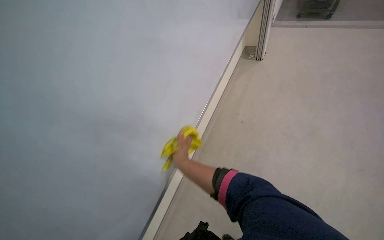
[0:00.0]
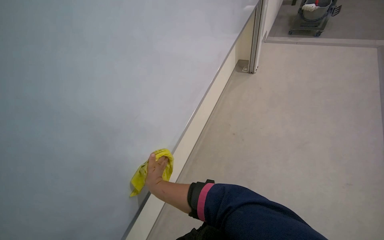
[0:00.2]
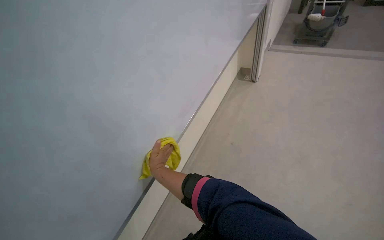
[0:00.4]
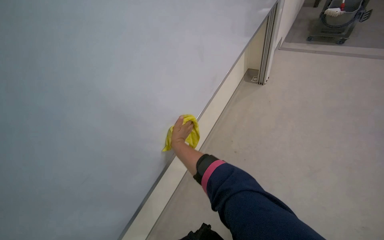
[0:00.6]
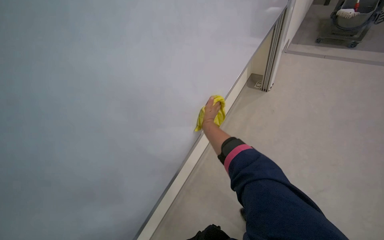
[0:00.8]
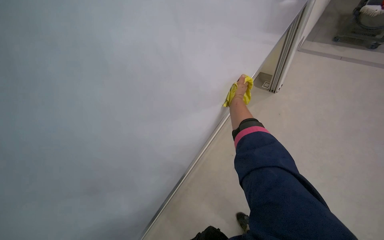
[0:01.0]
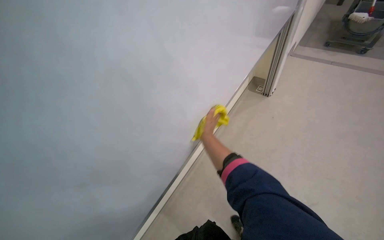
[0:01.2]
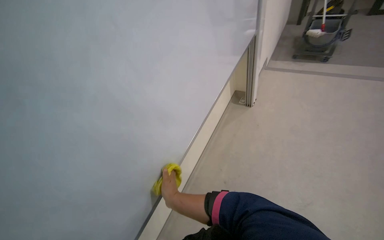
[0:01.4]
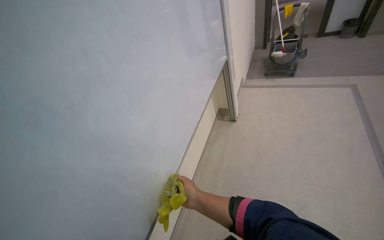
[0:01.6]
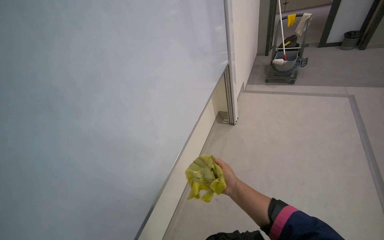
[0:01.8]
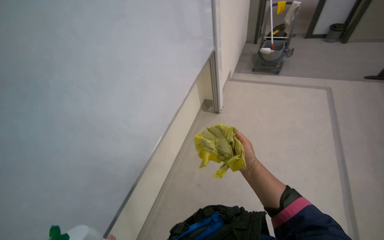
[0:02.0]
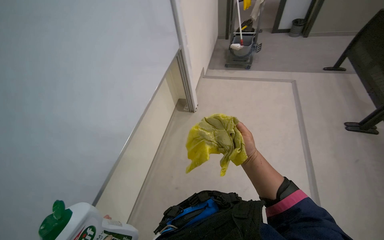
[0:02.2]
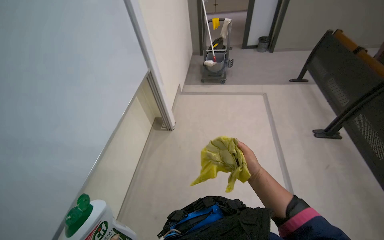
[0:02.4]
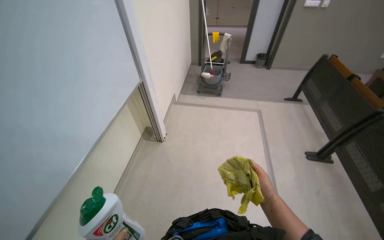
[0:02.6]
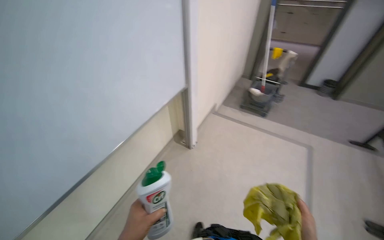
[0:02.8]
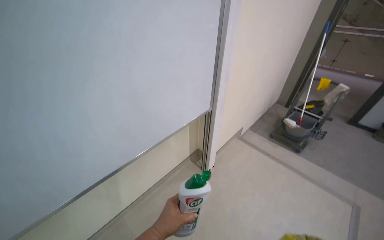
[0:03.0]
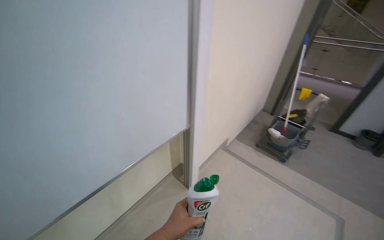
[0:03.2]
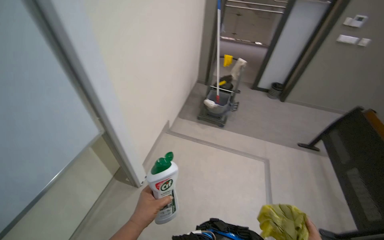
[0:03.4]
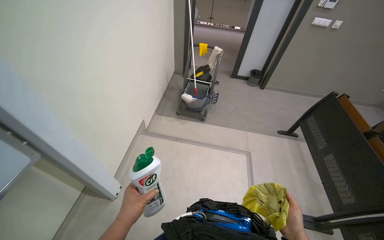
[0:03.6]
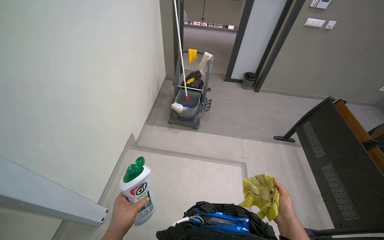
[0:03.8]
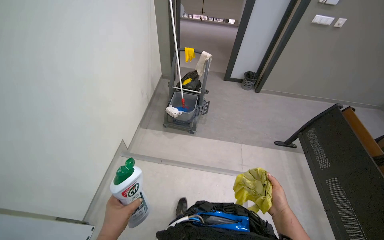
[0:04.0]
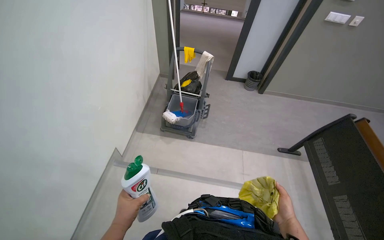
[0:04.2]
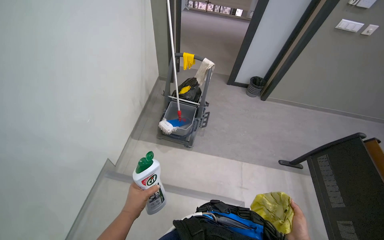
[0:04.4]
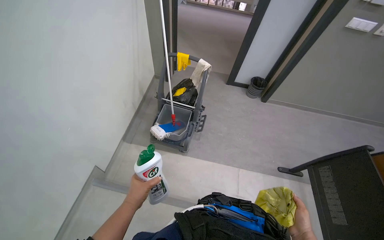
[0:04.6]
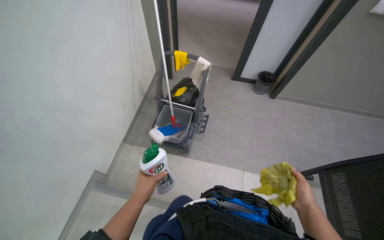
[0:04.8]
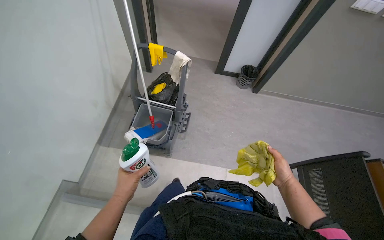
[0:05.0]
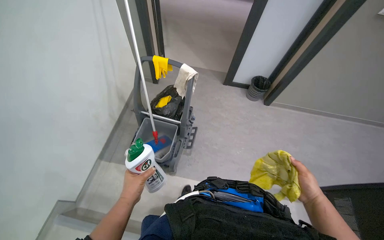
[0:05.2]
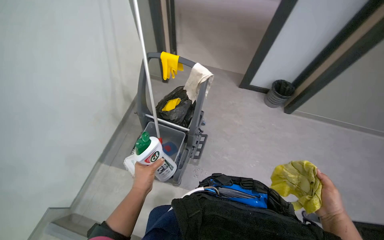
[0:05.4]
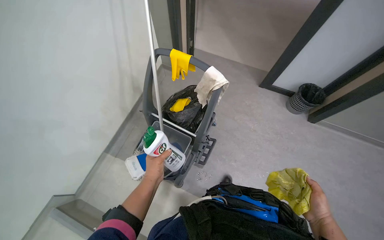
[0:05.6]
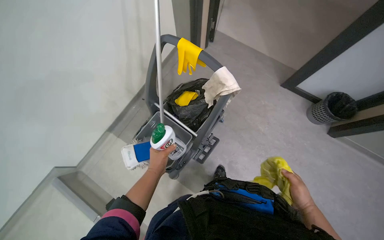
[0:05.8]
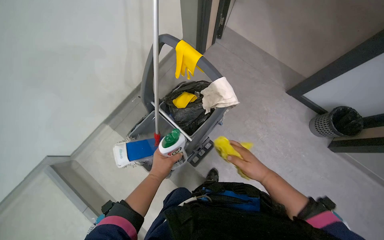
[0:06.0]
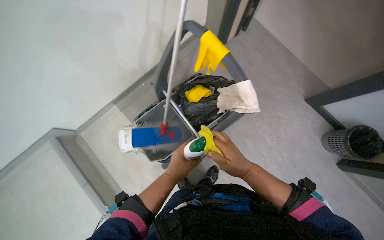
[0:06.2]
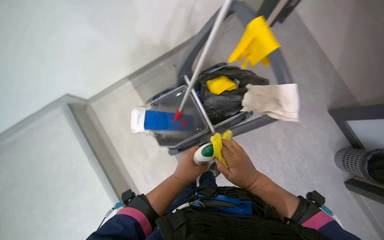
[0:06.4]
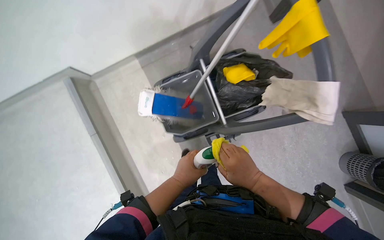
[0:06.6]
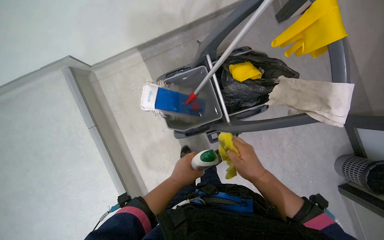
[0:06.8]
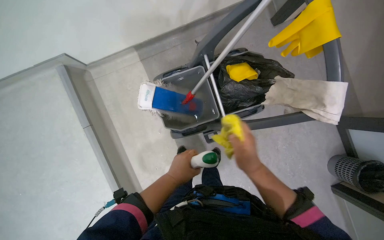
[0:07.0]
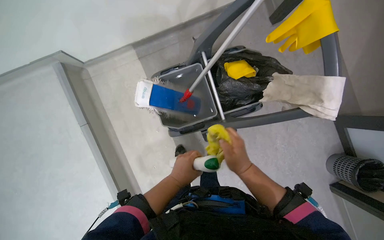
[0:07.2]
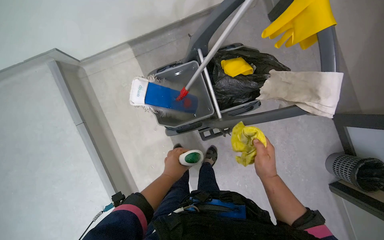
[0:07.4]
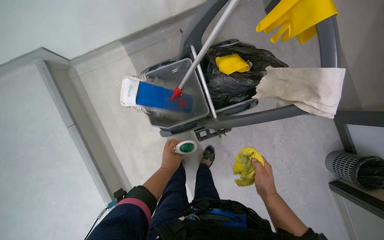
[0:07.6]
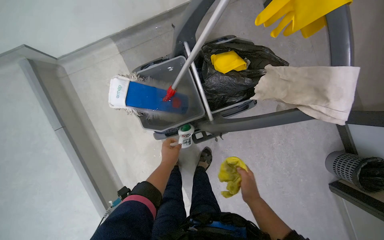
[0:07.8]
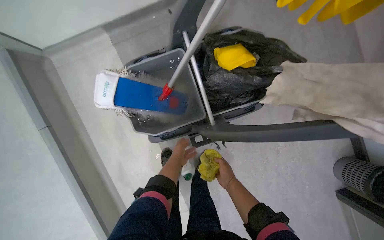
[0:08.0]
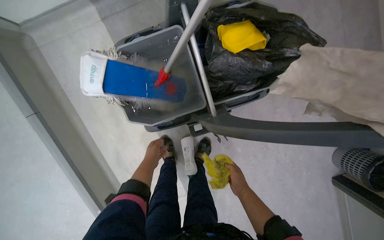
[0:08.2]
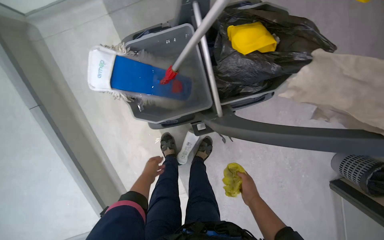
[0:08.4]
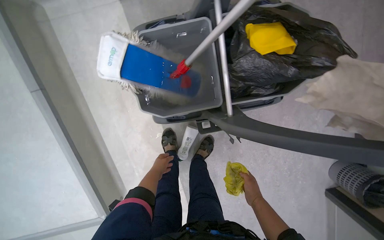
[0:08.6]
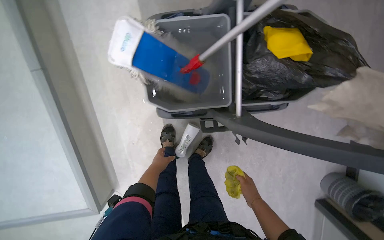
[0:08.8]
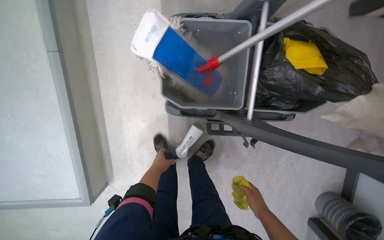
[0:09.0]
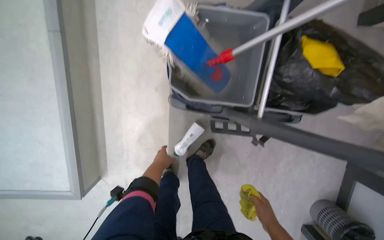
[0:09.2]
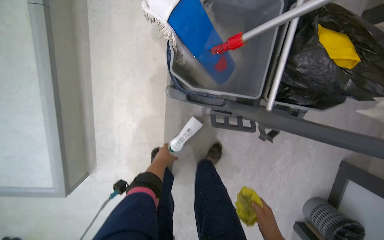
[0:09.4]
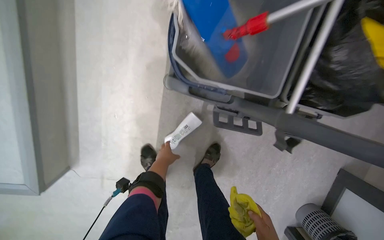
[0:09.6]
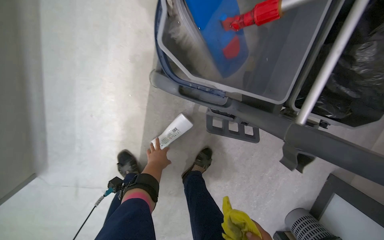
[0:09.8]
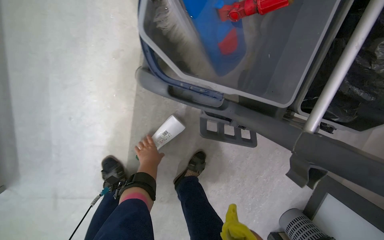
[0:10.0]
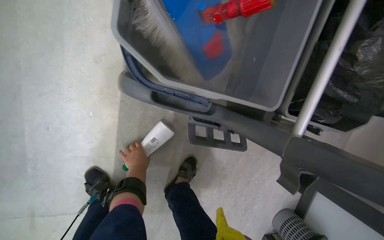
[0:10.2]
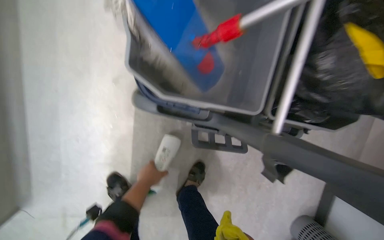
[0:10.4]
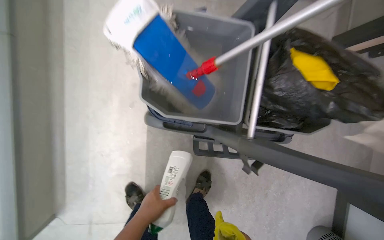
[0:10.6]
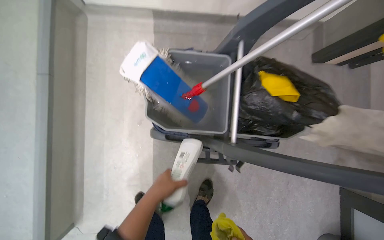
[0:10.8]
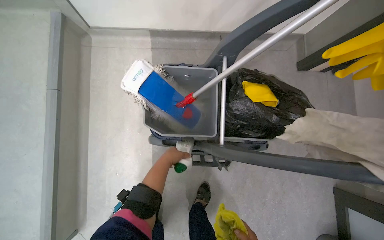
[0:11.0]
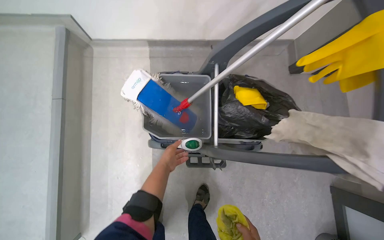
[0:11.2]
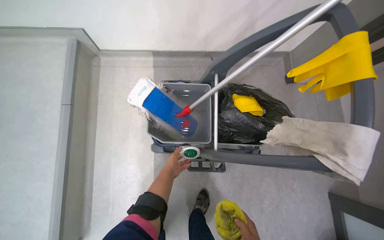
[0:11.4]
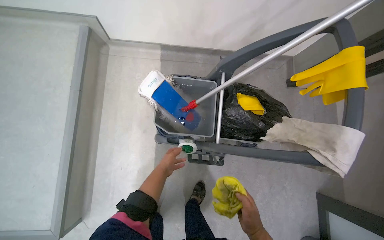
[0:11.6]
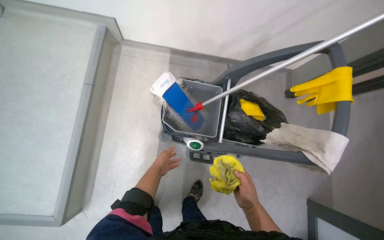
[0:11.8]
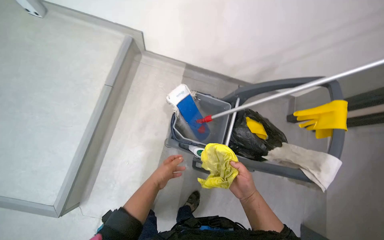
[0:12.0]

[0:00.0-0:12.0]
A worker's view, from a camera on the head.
Job: wiping surfaces.
The whole recording: Cleaning whiteboard. The worker prepares cleaning supplies and wipes the whiteboard with a cloth and cleaner.
0:01.6 to 0:03.0: The camera travels some 60 cm. Everything in view rotates approximately 25 degrees clockwise.
0:03.0 to 0:04.4: The wearer moves approximately 1.5 m. The head rotates about 35 degrees to the right. The view tips downward by some 20 degrees.
0:04.4 to 0:06.0: The wearer moves approximately 80 cm. The head rotates roughly 25 degrees to the left.
0:06.0 to 0:07.6: The wearer looks about 15 degrees further downward. Everything in view rotates about 25 degrees clockwise.
0:07.6 to 0:09.0: The right hand is displaced farther from the camera by some 20 cm.
0:10.4 to 0:12.0: The camera travels roughly 60 cm. The view tips upward by roughly 25 degrees.

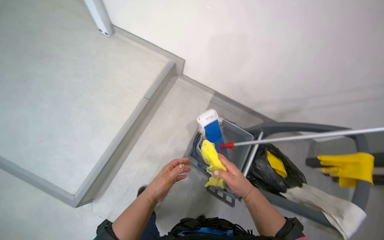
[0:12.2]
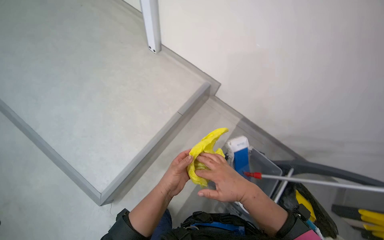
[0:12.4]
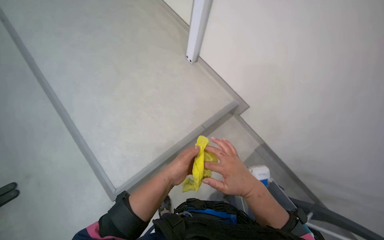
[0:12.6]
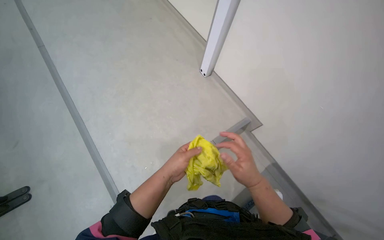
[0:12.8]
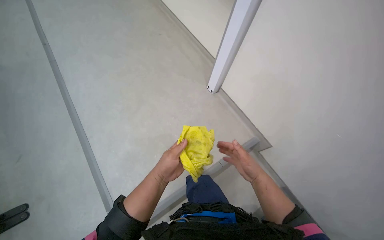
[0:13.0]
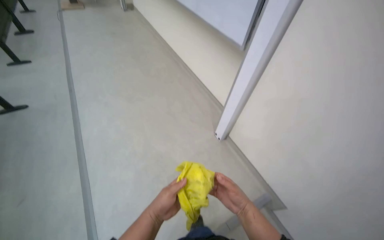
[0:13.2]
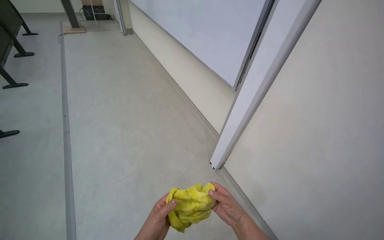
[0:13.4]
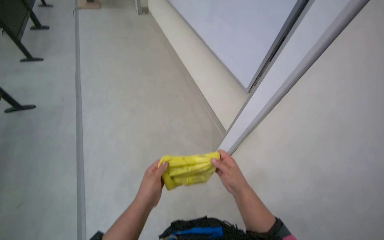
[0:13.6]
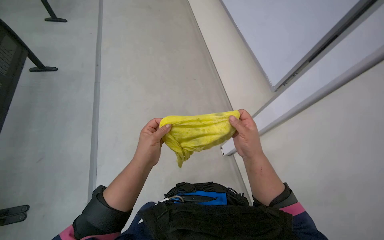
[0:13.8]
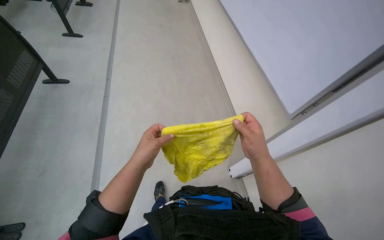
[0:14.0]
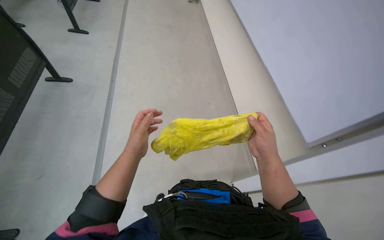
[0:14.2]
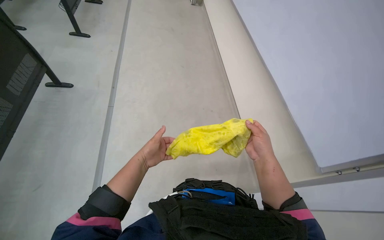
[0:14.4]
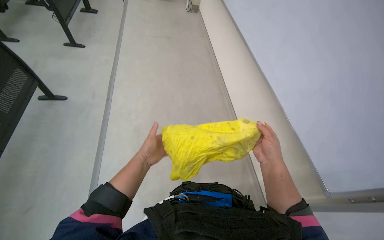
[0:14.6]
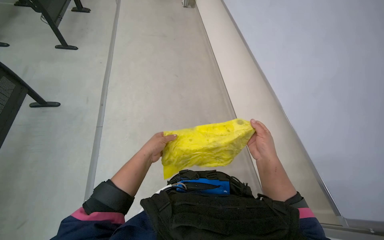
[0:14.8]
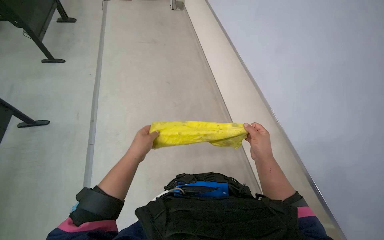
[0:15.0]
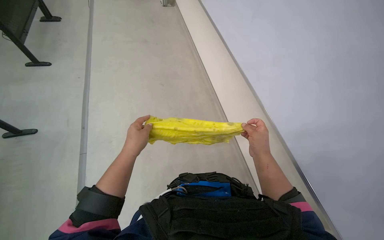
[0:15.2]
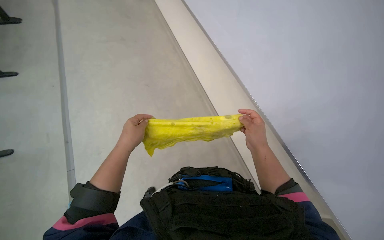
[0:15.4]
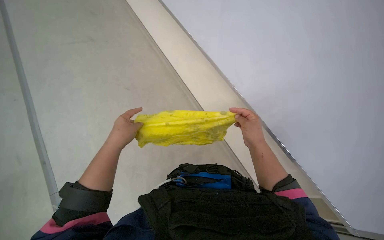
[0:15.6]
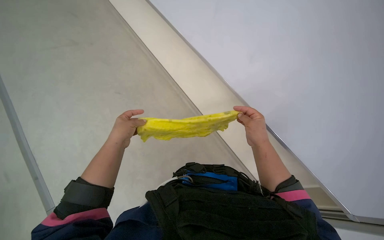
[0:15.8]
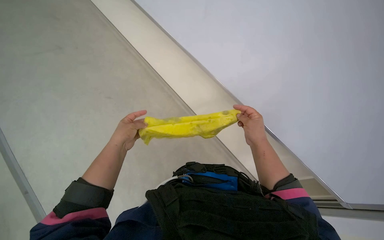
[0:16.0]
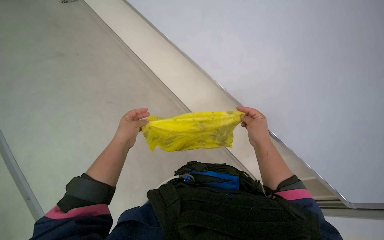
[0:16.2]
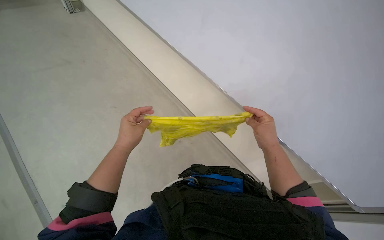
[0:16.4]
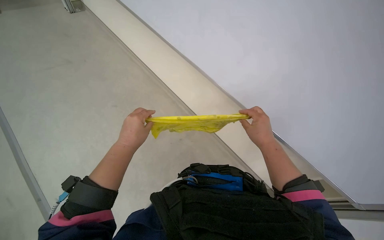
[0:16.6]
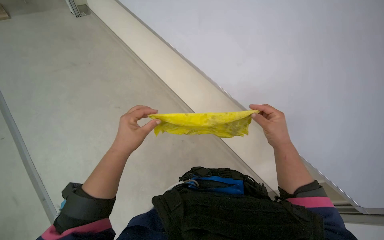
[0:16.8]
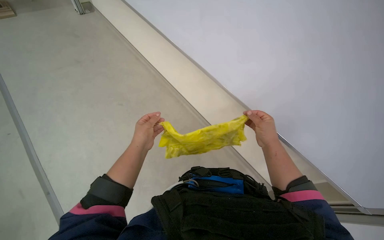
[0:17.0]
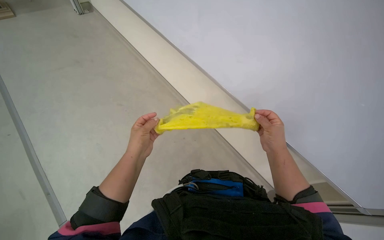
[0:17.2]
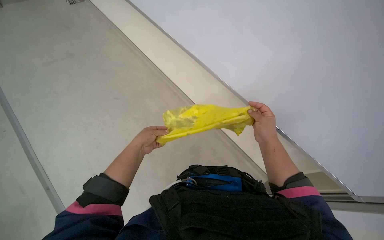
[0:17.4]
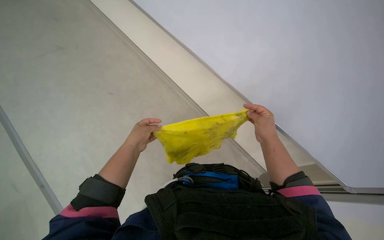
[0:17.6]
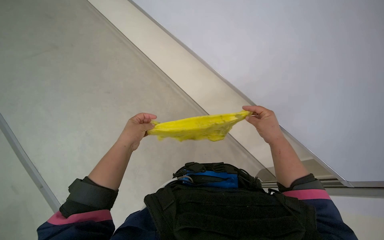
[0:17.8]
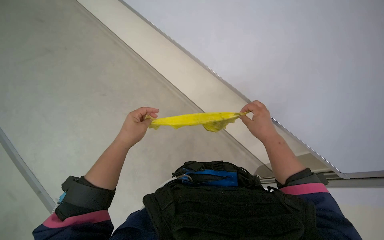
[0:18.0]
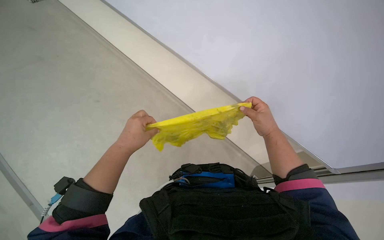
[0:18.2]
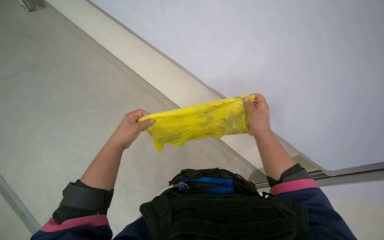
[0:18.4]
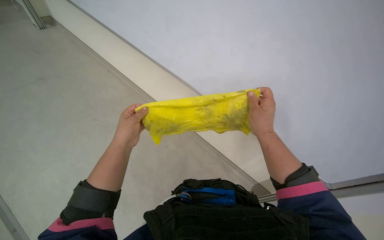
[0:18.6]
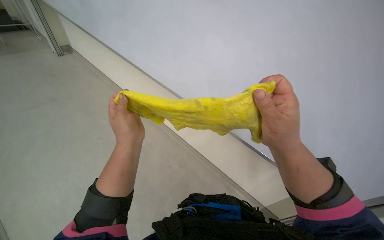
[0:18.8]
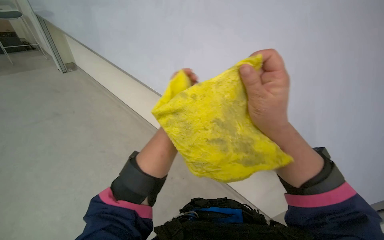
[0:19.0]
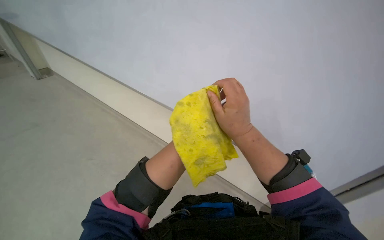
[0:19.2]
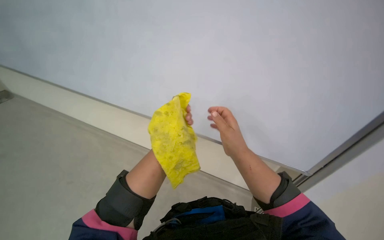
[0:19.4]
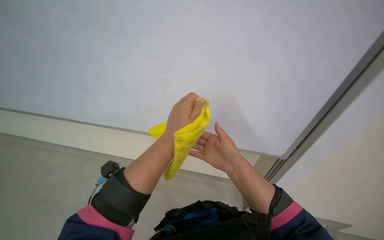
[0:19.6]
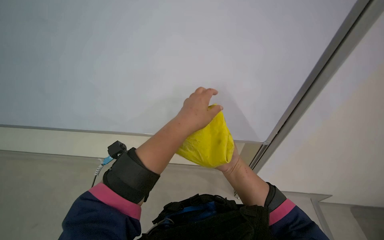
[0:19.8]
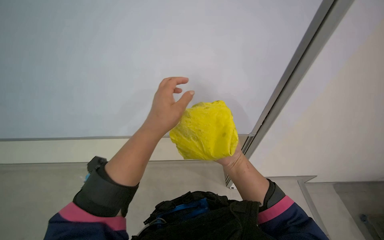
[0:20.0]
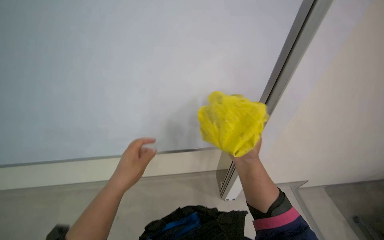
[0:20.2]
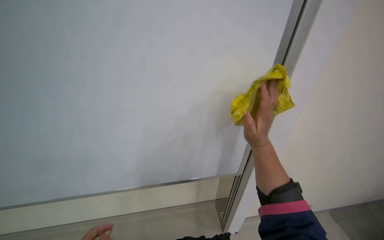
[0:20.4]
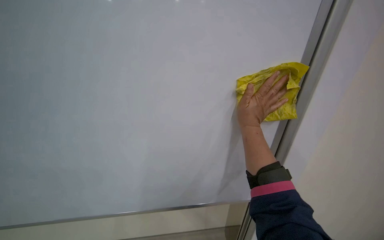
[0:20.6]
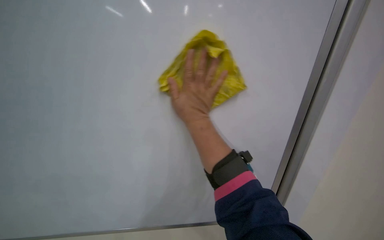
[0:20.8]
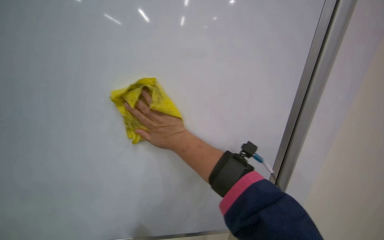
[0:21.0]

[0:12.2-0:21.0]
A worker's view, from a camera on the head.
Job: wiping surfaces.
The whole recording: Cleaning whiteboard. The worker prepares cleaning supplies and wipes the whiteboard with a cloth and cleaner.
0:12.2 to 0:13.6: The wearer's head swings about 45 degrees to the left. The wearer looks approximately 40 degrees further upward.
0:13.6 to 0:15.2: Both hands move up the picture, about 10 cm.
0:15.2 to 0:18.0: The hands stay close to where they were, moving slightly.
0:18.0 to 0:19.6: The wearer's head swings roughly 20 degrees to the right. The view tilts about 30 degrees upward. The right hand moves approximately 20 cm nearer to the camera and comes back. Meanwhile the left hand moves to the right, approximately 25 cm.
0:19.6 to 0:21.0: The view tilts approximately 15 degrees upward. The scene turns roughly 35 degrees counterclockwise in the picture.
